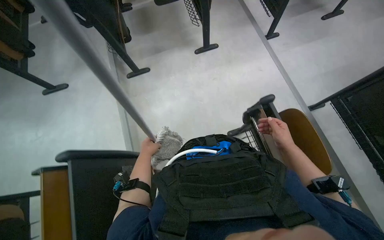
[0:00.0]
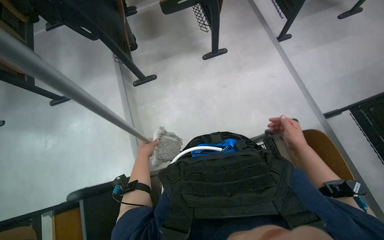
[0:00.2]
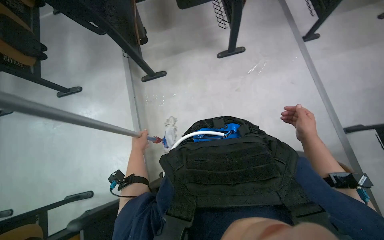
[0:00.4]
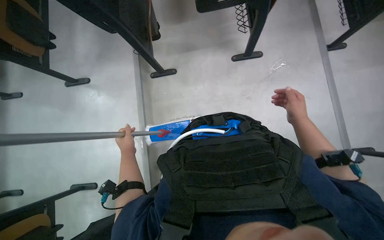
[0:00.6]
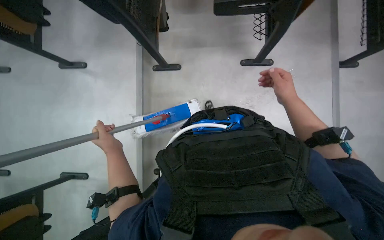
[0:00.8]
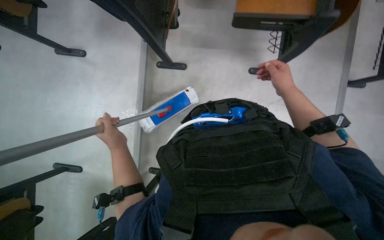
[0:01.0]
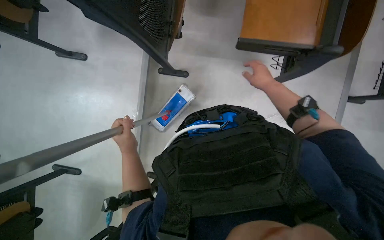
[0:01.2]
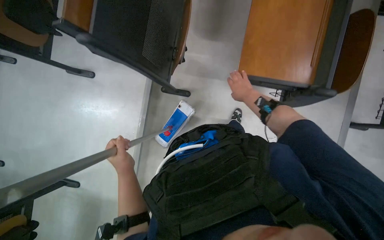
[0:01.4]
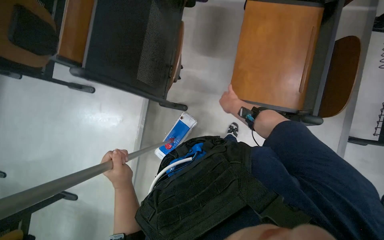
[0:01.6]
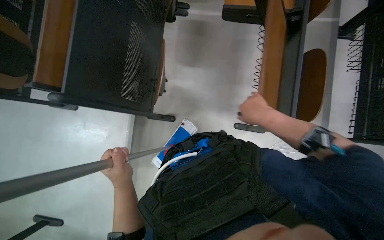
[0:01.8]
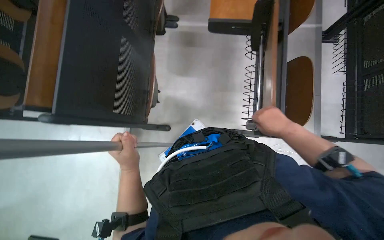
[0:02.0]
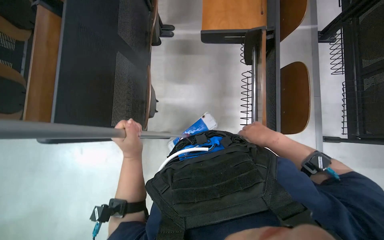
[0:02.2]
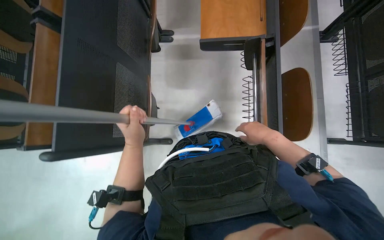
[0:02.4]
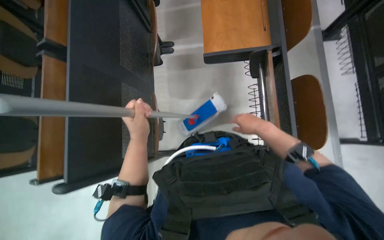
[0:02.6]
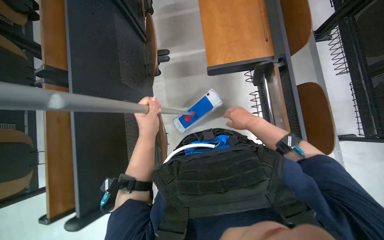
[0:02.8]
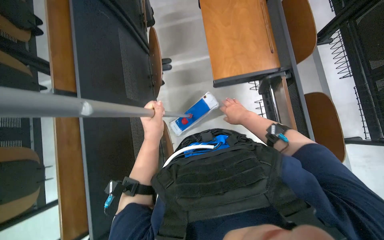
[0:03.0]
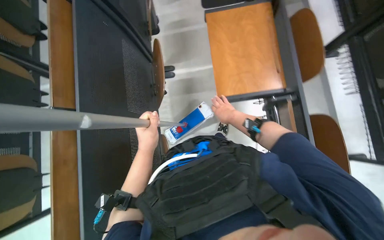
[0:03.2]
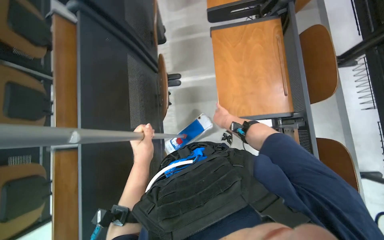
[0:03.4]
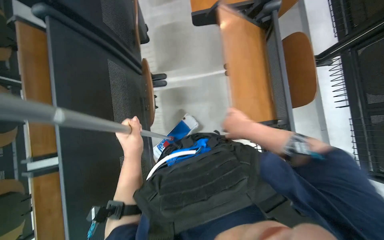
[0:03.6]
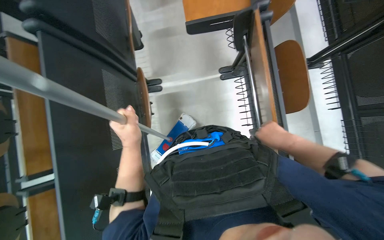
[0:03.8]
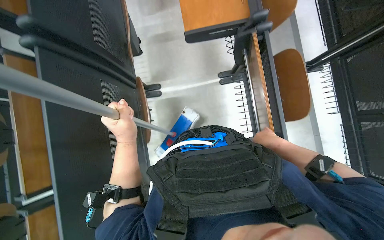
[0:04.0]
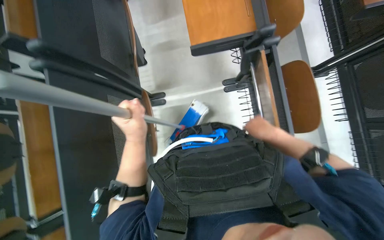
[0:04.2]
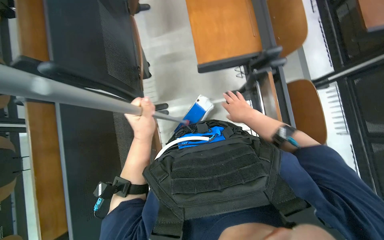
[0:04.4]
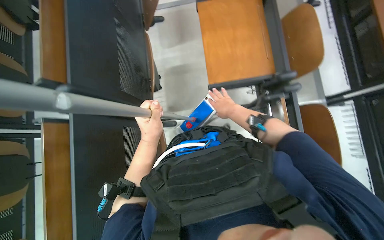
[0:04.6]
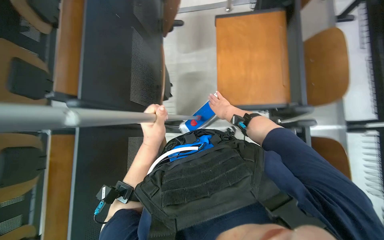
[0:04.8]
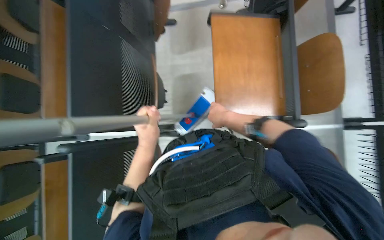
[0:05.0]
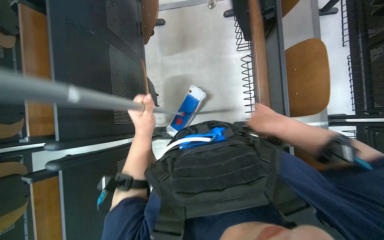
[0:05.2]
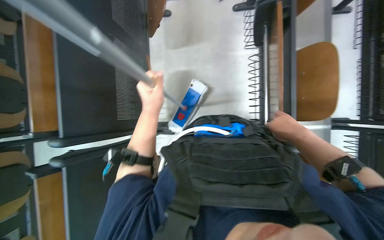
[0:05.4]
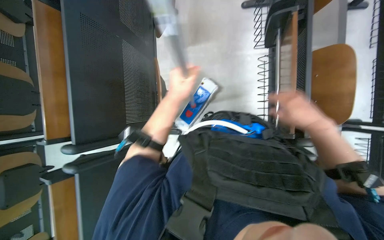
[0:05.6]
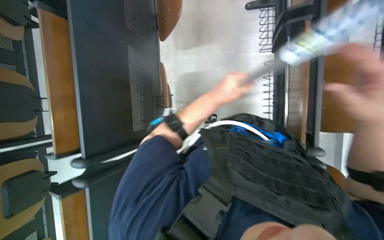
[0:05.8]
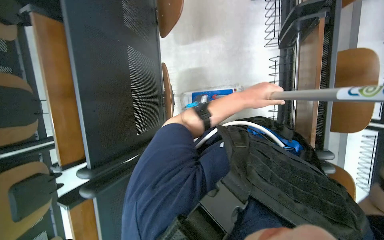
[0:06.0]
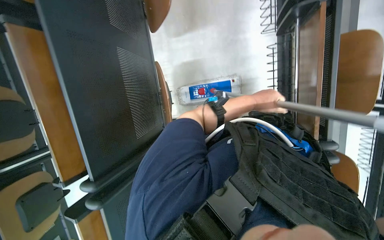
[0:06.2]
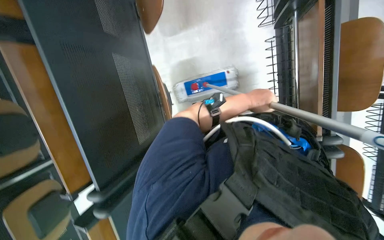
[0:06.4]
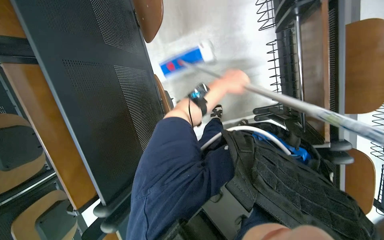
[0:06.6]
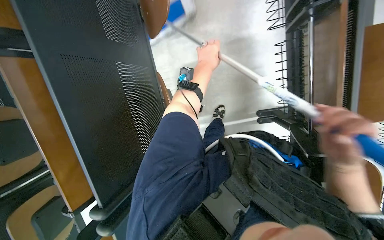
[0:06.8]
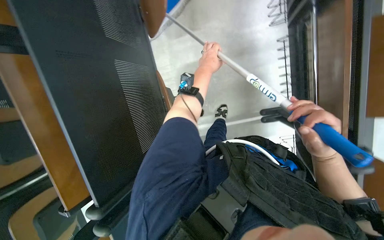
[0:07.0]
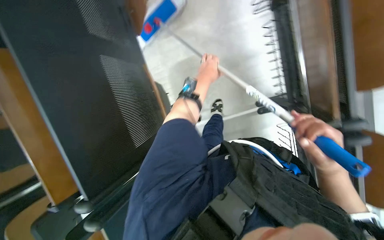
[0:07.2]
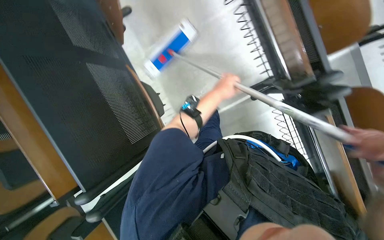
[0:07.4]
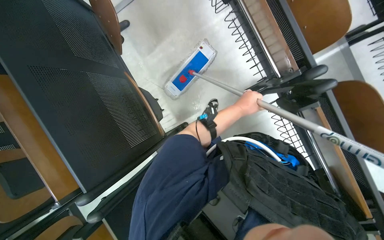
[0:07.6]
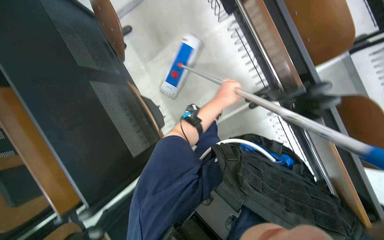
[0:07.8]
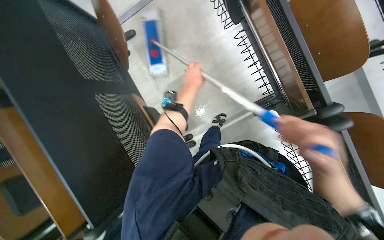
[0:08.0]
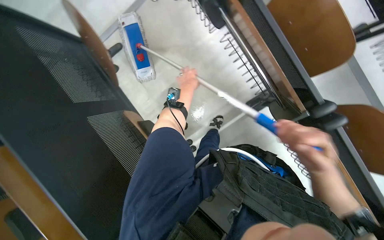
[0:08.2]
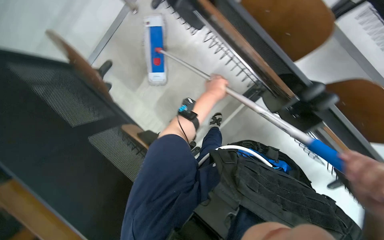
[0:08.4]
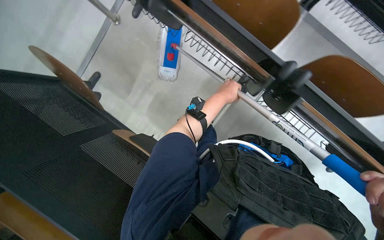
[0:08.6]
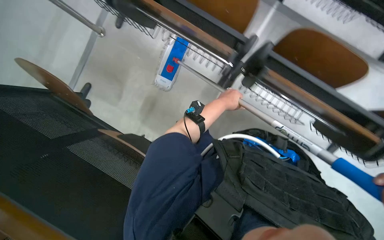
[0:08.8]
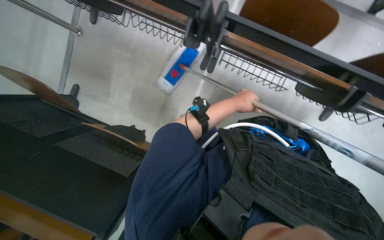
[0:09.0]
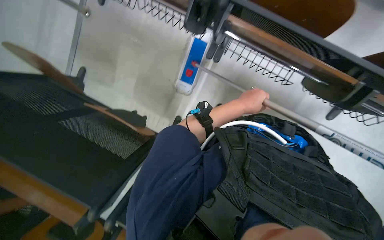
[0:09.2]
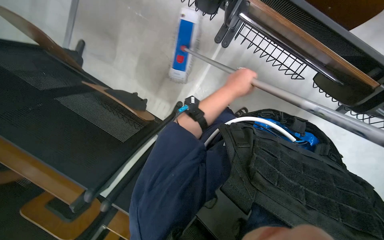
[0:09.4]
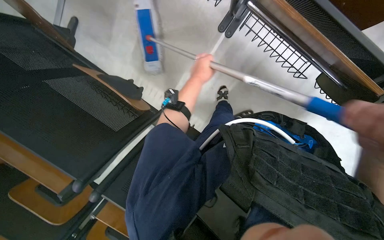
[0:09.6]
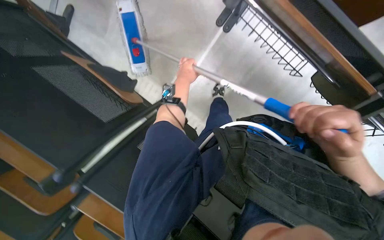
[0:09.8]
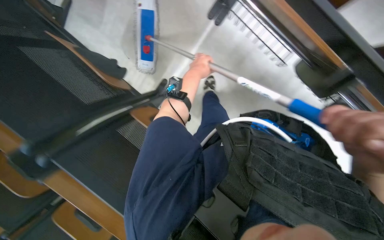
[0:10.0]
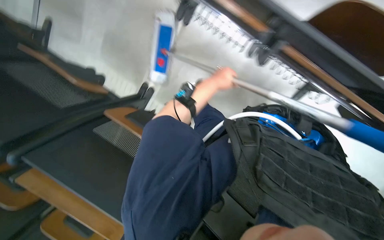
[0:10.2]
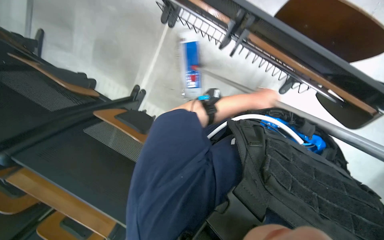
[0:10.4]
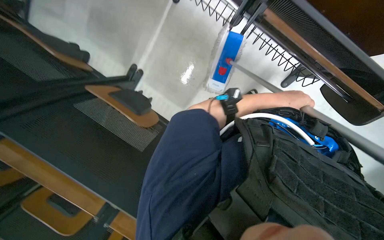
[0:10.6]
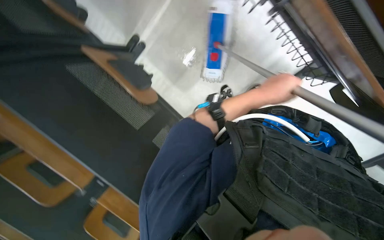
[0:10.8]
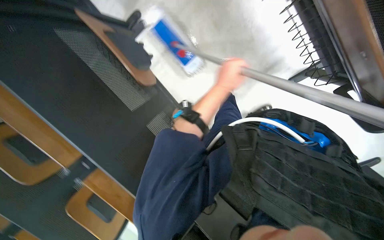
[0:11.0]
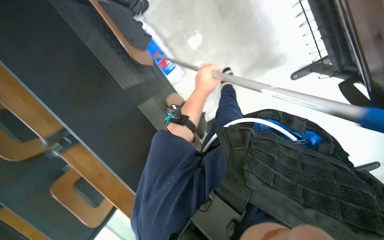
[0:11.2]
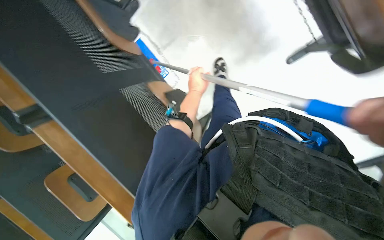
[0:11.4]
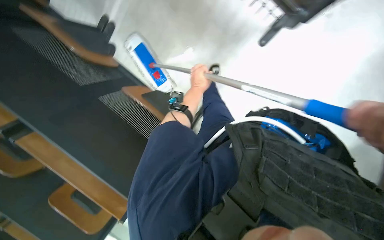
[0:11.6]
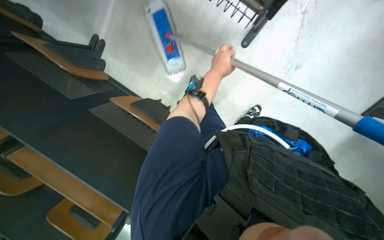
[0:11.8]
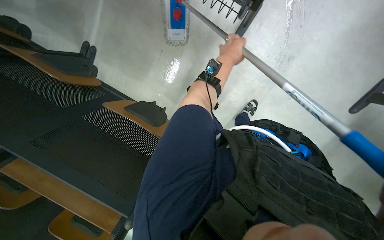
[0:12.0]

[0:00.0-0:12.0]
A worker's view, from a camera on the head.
Job: mopping floor.
The whole recording: Mopping classroom floor. The worker mops the classroom floor with a long-handled mop.
0:00.0 to 0:01.6: The camera is carried roughly 1 m. The view tips downward by roughly 15 degrees. The scene turns approximately 25 degrees clockwise in the picture.
0:01.6 to 0:03.0: The left hand moves up the picture, approximately 35 cm.
0:03.0 to 0:04.4: The right hand goes left and right, roughly 15 cm each way, reversing 2 times.
0:04.4 to 0:06.0: The left hand shifts about 30 cm up the picture, to the right and farther from the camera.
0:06.0 to 0:07.6: The scene turns some 30 degrees counterclockwise in the picture.
0:07.6 to 0:09.0: The left hand goes to the left and returns, some 20 cm each way.

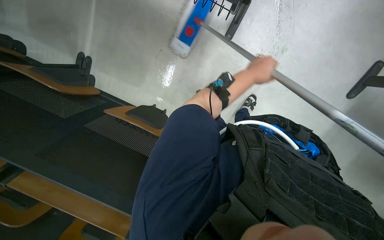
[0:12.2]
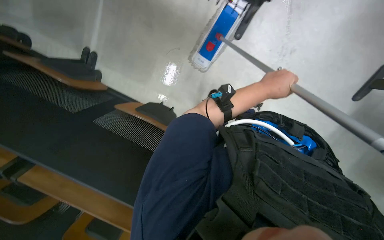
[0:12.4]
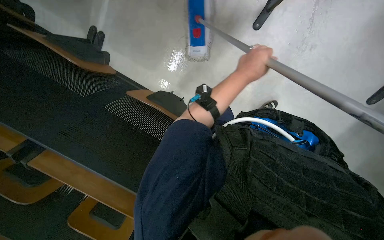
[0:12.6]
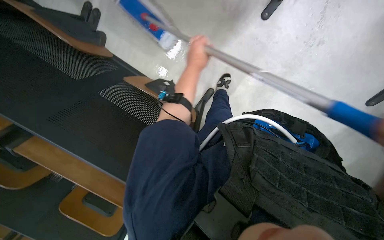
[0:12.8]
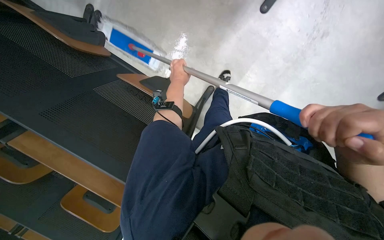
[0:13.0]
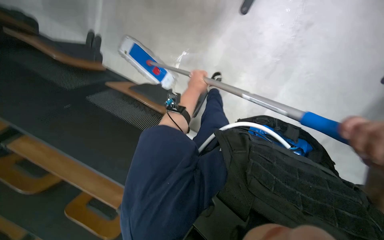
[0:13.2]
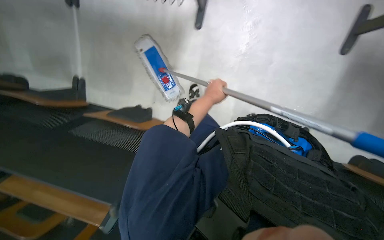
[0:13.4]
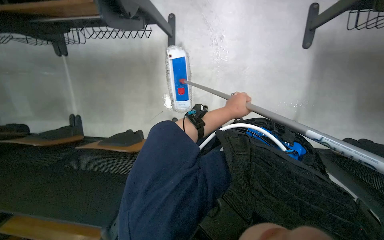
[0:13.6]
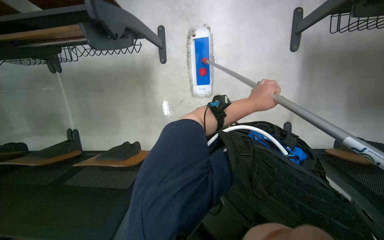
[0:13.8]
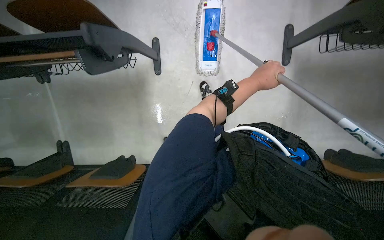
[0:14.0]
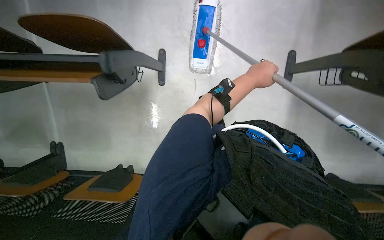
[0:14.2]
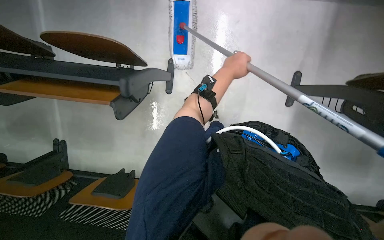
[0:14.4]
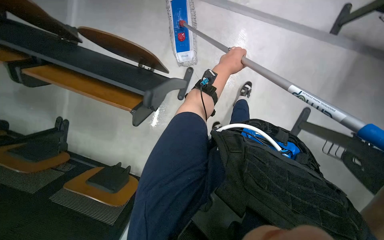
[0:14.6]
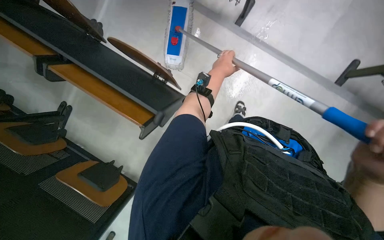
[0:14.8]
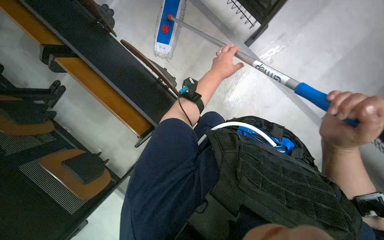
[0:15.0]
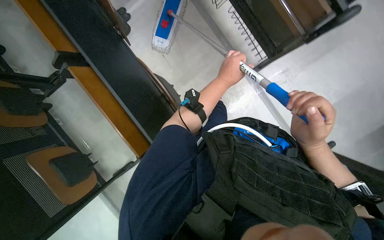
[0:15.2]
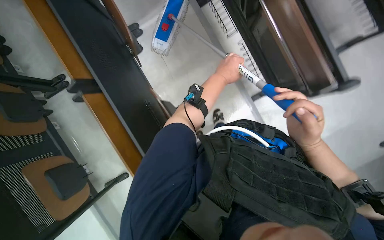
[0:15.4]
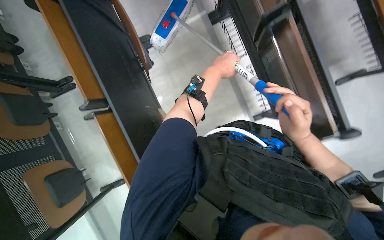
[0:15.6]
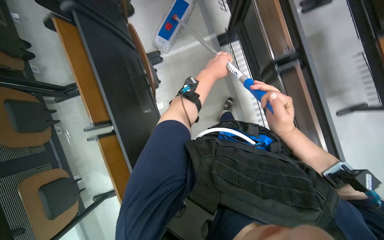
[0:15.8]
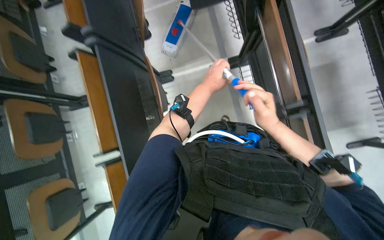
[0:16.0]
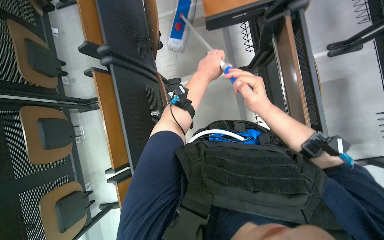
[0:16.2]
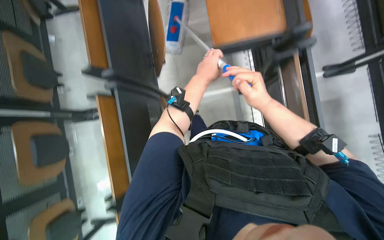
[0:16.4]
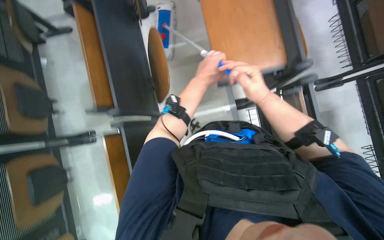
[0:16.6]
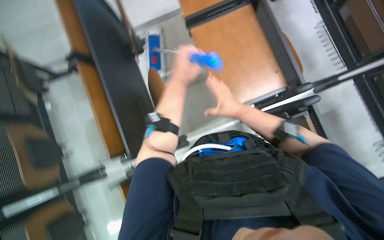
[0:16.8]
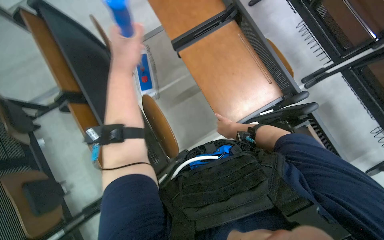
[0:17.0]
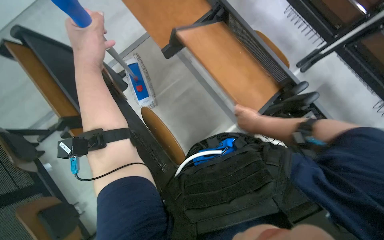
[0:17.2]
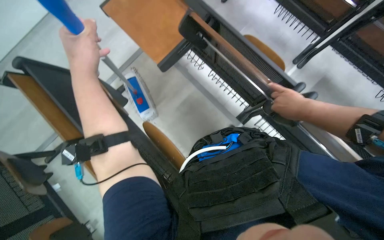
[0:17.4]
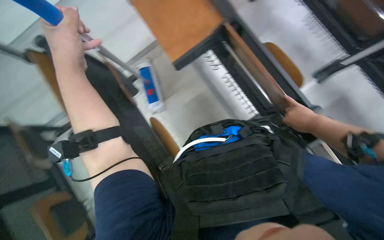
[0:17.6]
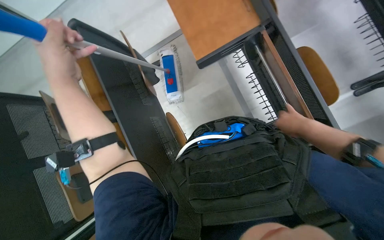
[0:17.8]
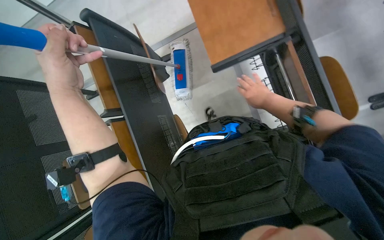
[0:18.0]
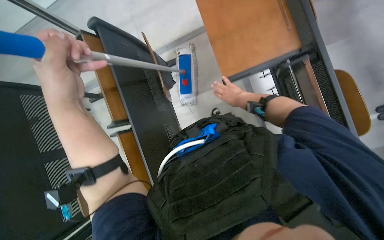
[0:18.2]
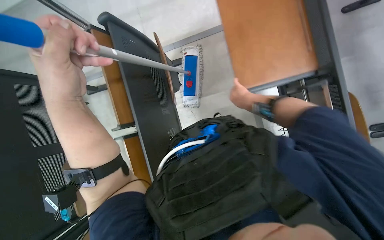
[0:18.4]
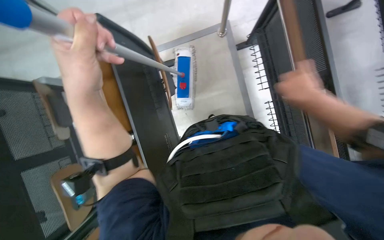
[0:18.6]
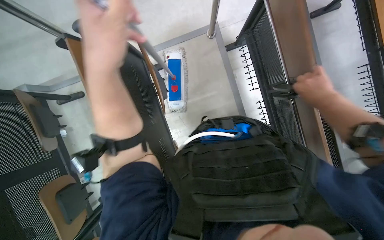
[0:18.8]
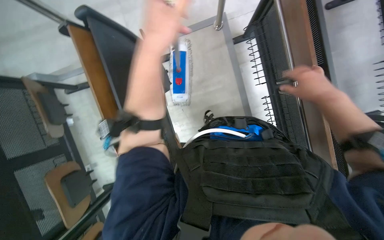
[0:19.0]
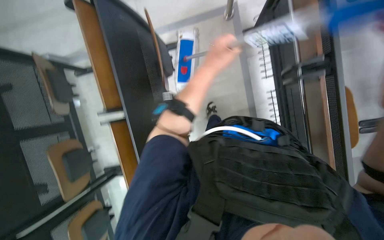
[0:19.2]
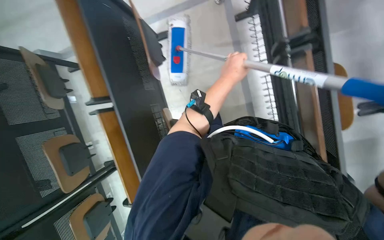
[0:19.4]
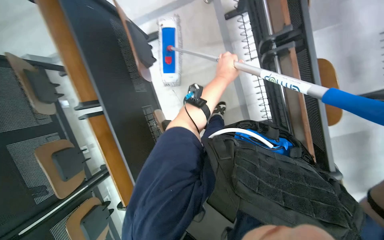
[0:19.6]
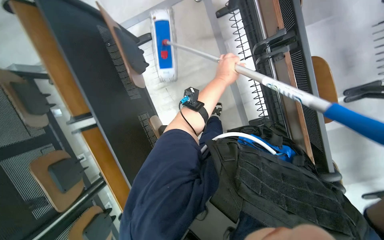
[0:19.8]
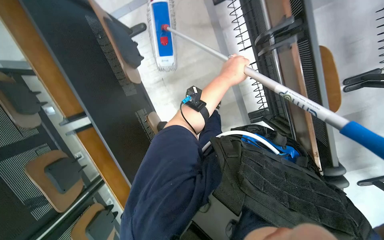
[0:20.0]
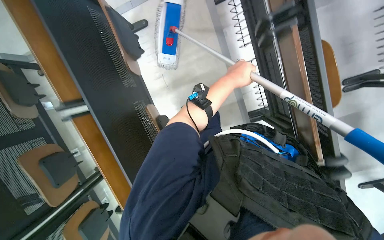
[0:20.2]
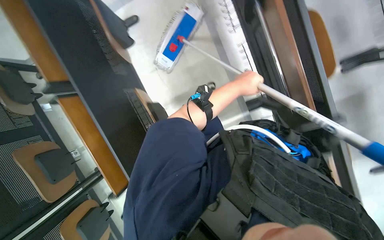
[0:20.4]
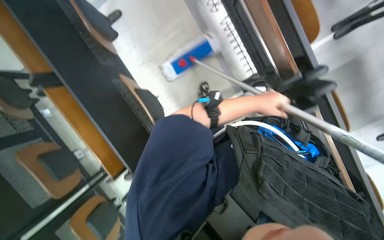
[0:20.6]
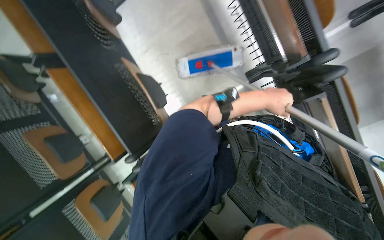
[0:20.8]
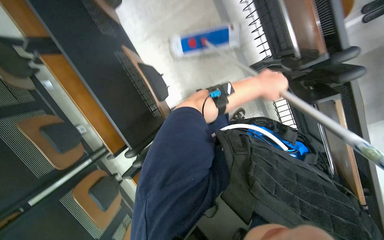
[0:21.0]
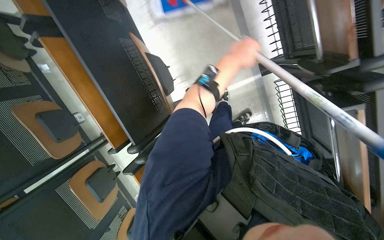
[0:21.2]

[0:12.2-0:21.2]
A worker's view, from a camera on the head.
Job: mopping floor.
The whole recording: Mopping classroom floor. The worker mops the classroom floor with a long-handled mop.
0:13.8 to 0:15.2: The camera is carried about 70 cm. The scene rotates clockwise by some 45 degrees.
0:15.2 to 0:16.6: The left hand is displaced to the left by about 15 cm, while the right hand heads up the picture, covering approximately 40 cm.
0:16.6 to 0:18.2: The view tips upward by some 10 degrees.
0:18.2 to 0:19.8: The left hand shifts about 50 cm to the right and farther from the camera.
